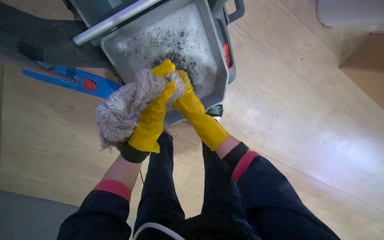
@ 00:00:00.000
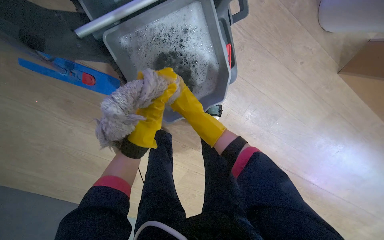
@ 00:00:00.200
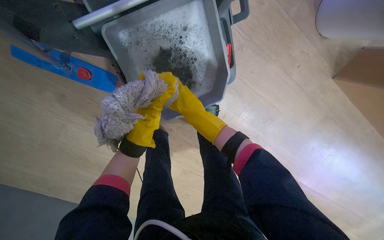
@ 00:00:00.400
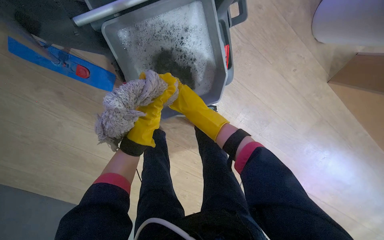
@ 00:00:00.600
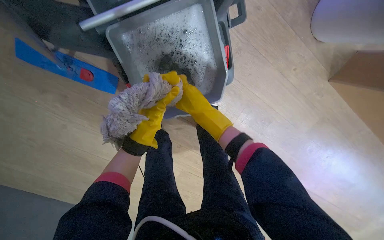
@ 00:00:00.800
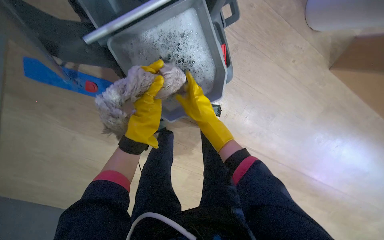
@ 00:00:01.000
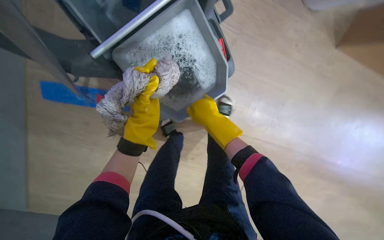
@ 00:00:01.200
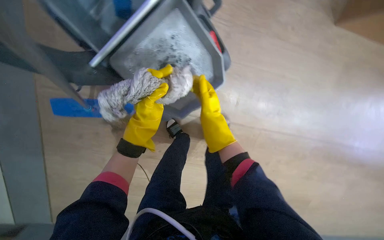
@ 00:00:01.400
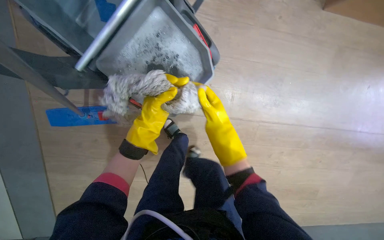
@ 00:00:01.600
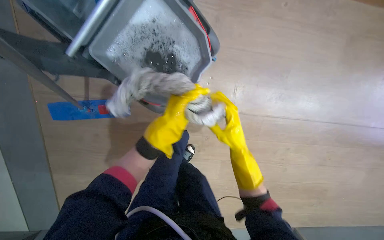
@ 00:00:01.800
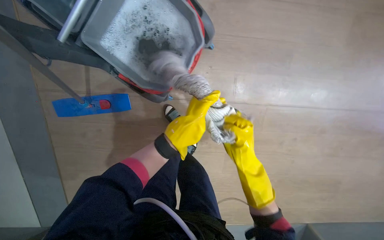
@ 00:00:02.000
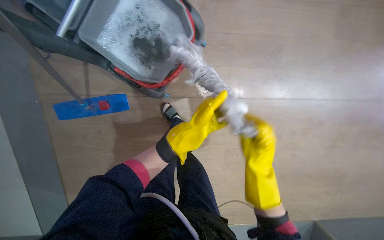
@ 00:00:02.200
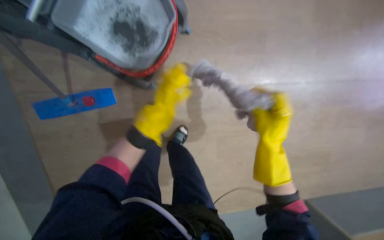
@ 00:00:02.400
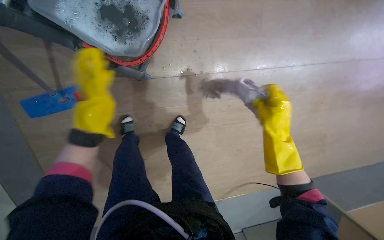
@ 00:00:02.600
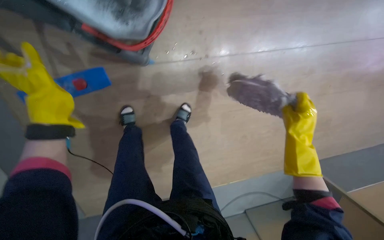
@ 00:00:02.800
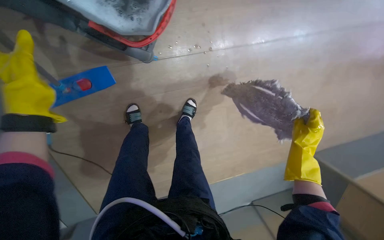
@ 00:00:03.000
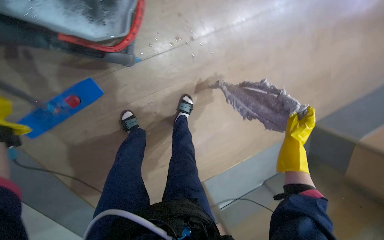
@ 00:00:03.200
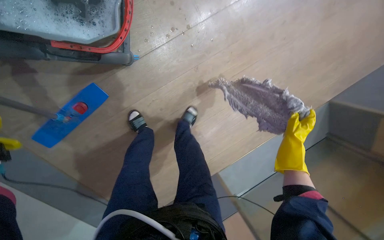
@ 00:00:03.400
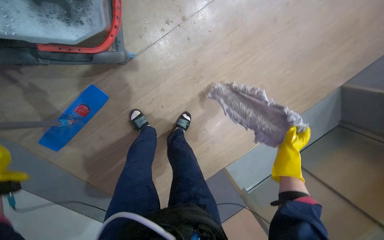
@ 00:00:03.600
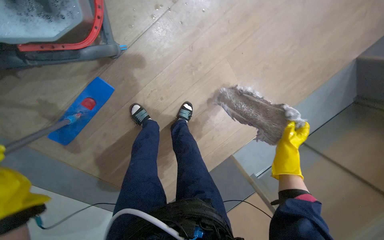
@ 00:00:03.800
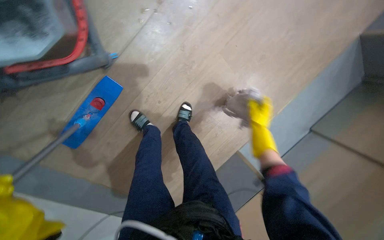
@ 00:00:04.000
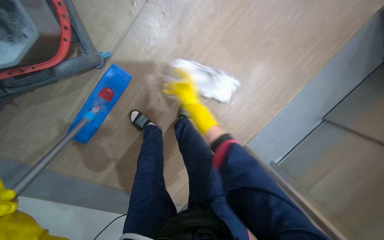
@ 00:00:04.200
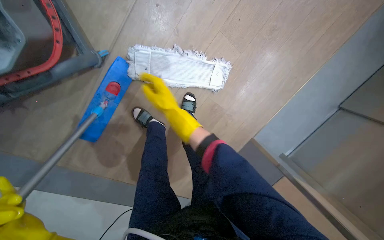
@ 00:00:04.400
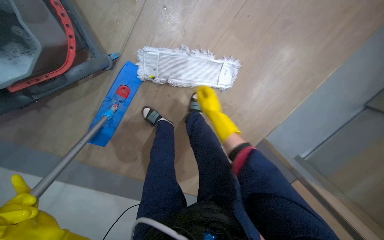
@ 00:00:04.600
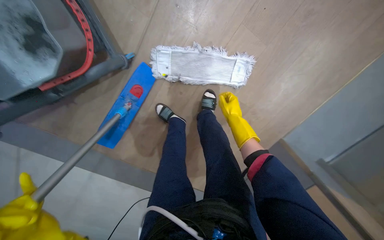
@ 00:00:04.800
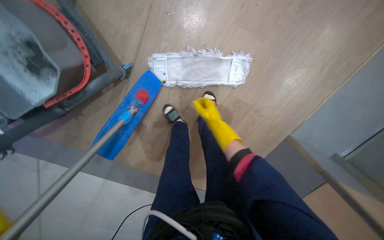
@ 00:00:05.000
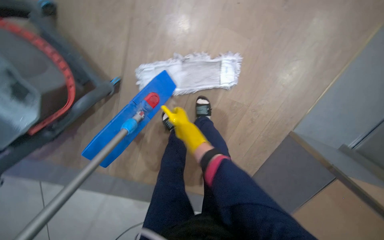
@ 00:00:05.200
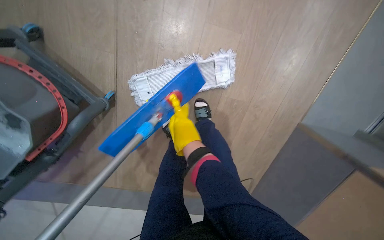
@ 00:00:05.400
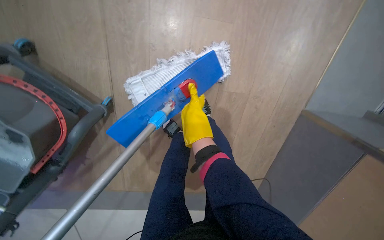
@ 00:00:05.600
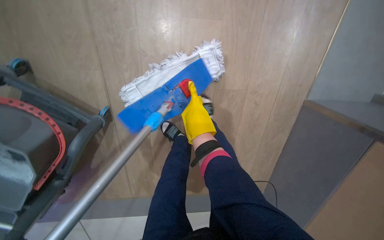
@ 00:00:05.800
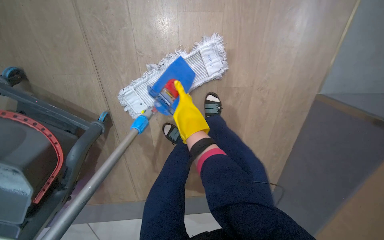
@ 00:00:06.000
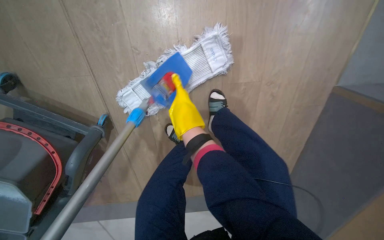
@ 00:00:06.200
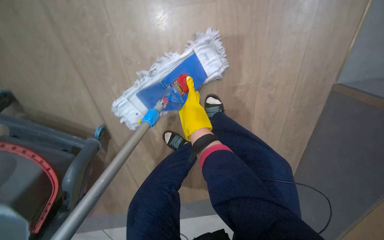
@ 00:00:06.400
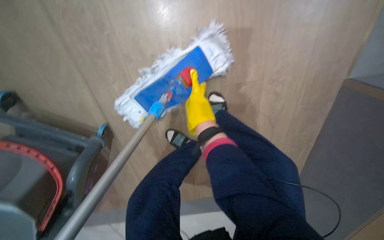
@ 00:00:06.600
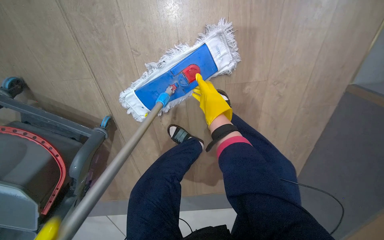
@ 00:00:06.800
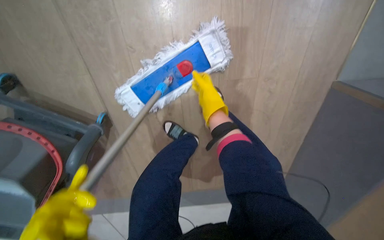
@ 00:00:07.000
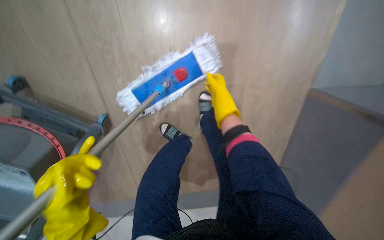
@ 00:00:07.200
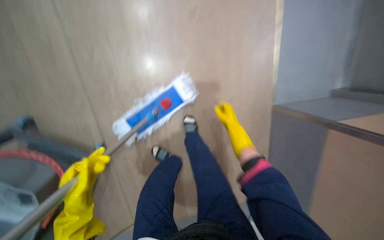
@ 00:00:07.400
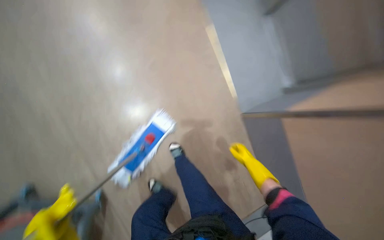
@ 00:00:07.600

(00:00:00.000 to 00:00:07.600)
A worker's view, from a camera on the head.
Job: preparing cleaning supplies.
The whole recording: Wringing and attaching mop head. The worker detaches the mop head, wrings it in the bucket, and reattaches it to the mop handle.
00:00:01.600 - 00:00:03.000: The right hand is displaced down the picture and to the right by some 50 cm.
00:00:03.000 - 00:00:04.600: The camera is aimed roughly 20 degrees further to the left. The wearer looks some 20 degrees further downward. The scene rotates counterclockwise by about 25 degrees. The right hand travels farther from the camera and to the left by roughly 35 cm.
00:00:04.600 - 00:00:06.000: The view pans to the left by approximately 20 degrees. The scene turns approximately 30 degrees counterclockwise in the picture. The right hand moves left and right over about 20 cm, changing direction 2 times.
00:00:06.000 - 00:00:07.600: The view tips upward by some 25 degrees.

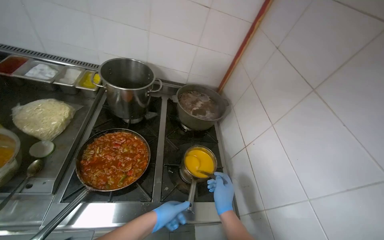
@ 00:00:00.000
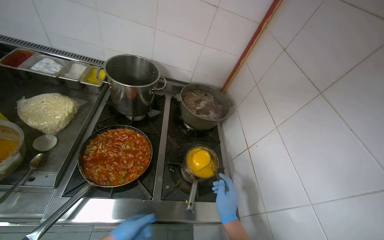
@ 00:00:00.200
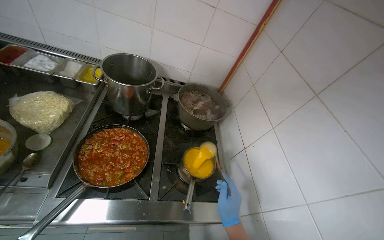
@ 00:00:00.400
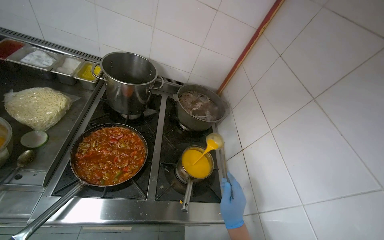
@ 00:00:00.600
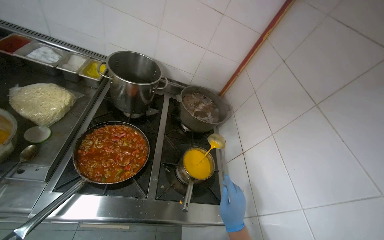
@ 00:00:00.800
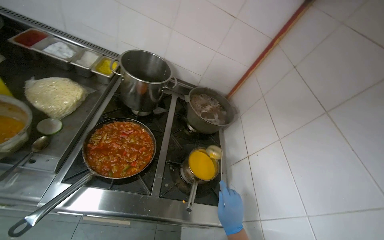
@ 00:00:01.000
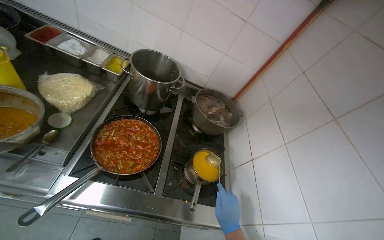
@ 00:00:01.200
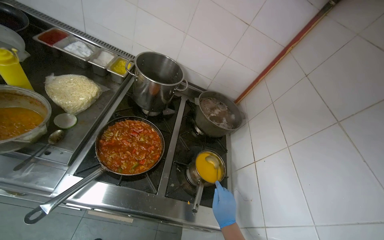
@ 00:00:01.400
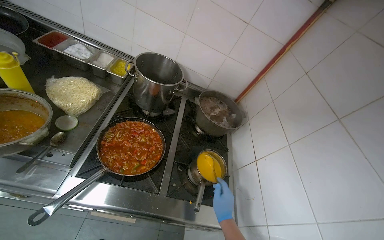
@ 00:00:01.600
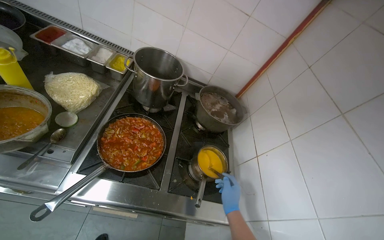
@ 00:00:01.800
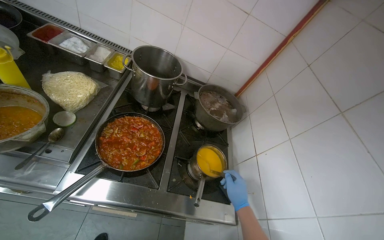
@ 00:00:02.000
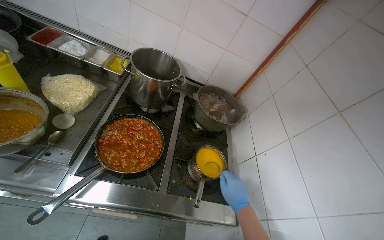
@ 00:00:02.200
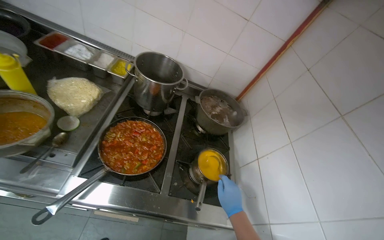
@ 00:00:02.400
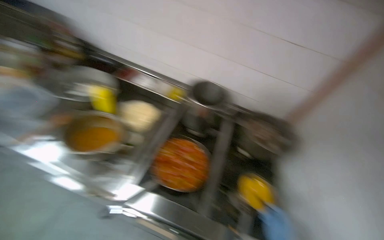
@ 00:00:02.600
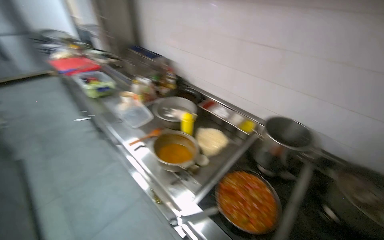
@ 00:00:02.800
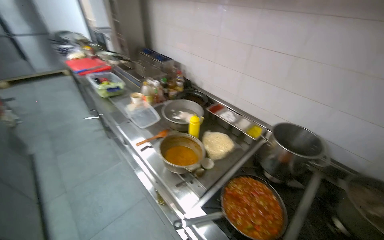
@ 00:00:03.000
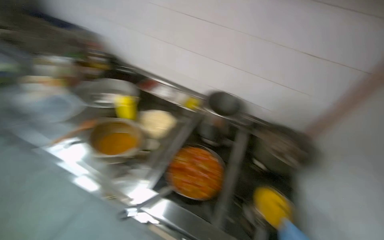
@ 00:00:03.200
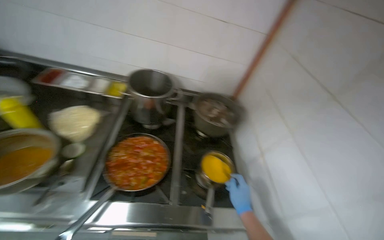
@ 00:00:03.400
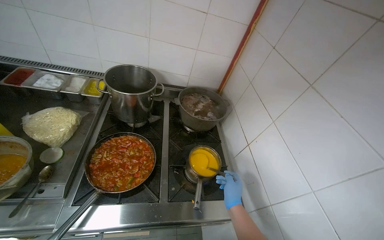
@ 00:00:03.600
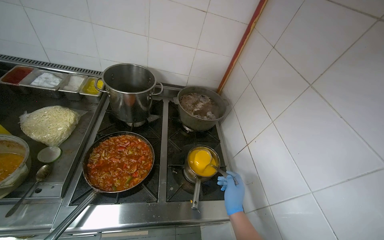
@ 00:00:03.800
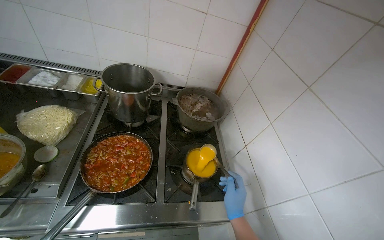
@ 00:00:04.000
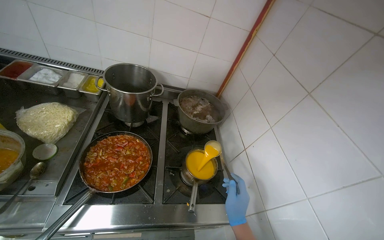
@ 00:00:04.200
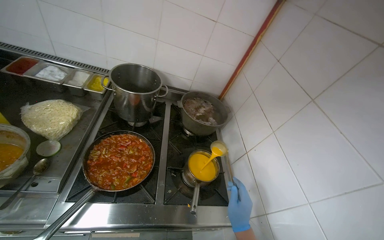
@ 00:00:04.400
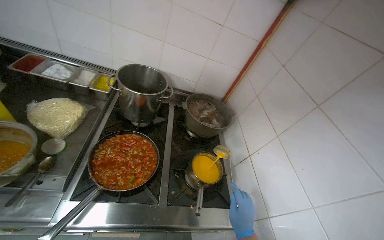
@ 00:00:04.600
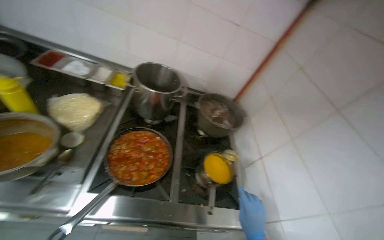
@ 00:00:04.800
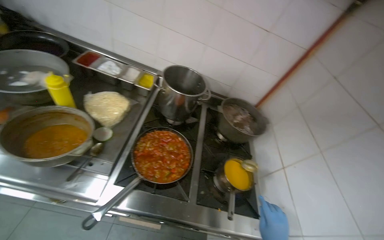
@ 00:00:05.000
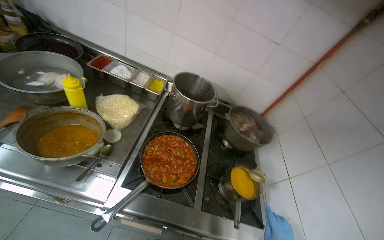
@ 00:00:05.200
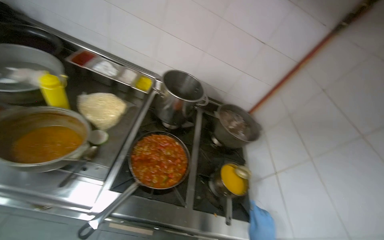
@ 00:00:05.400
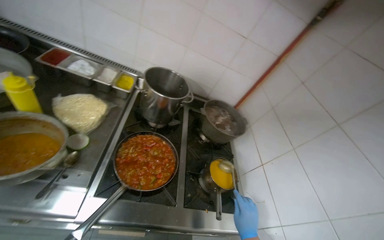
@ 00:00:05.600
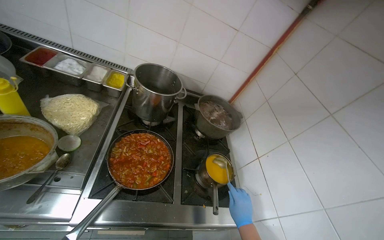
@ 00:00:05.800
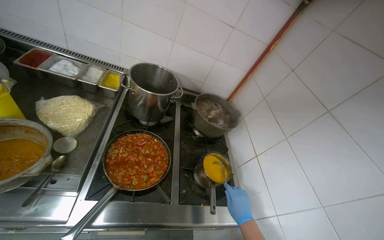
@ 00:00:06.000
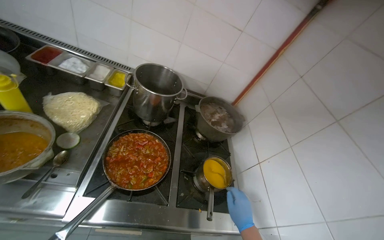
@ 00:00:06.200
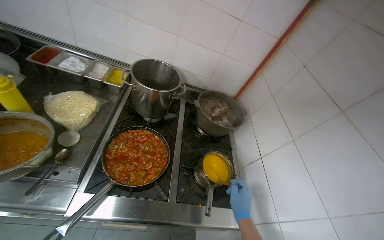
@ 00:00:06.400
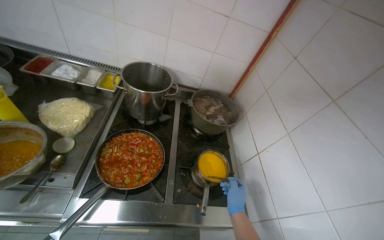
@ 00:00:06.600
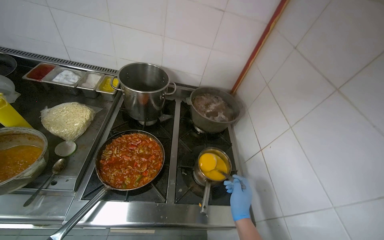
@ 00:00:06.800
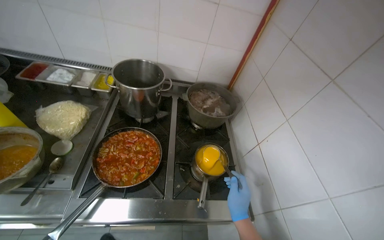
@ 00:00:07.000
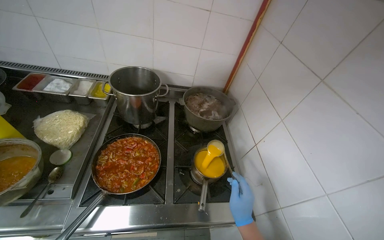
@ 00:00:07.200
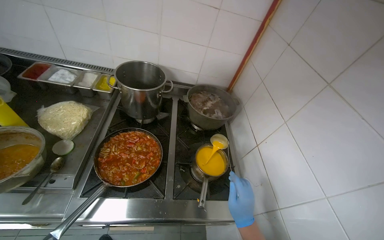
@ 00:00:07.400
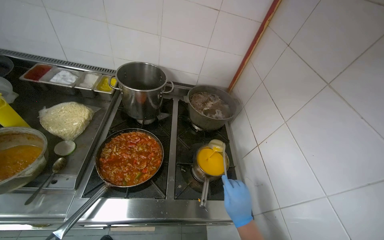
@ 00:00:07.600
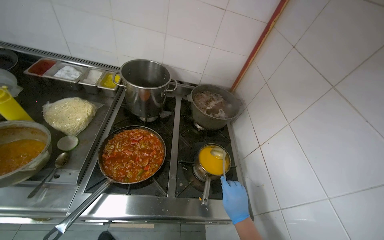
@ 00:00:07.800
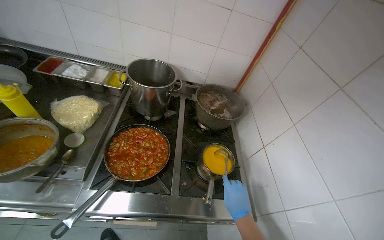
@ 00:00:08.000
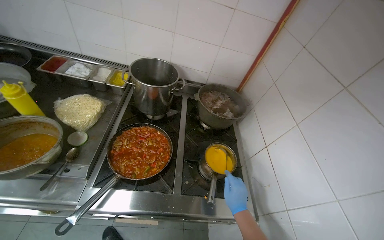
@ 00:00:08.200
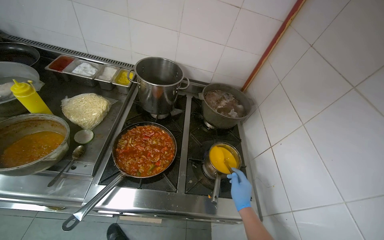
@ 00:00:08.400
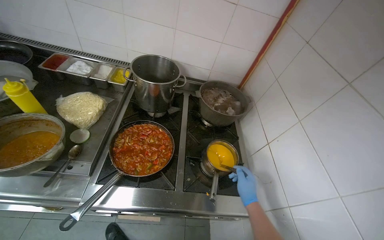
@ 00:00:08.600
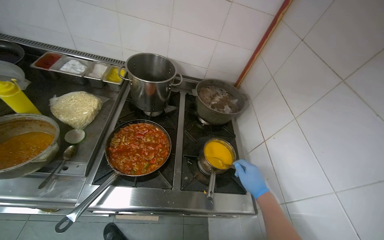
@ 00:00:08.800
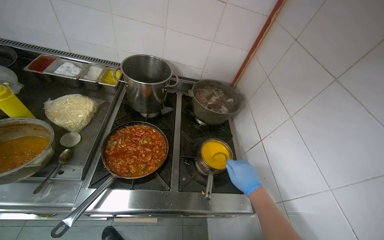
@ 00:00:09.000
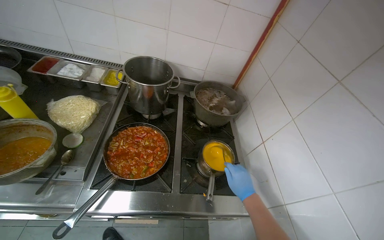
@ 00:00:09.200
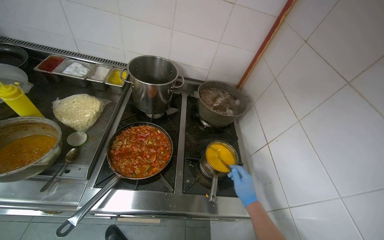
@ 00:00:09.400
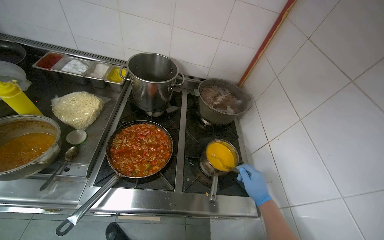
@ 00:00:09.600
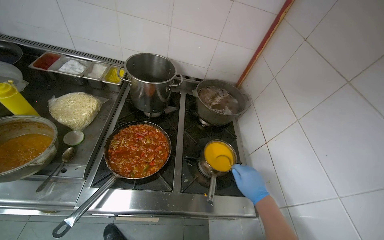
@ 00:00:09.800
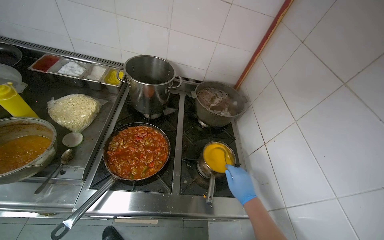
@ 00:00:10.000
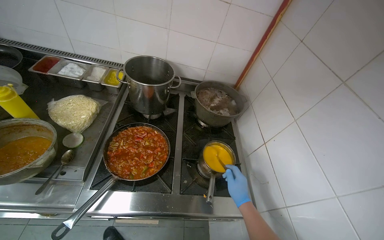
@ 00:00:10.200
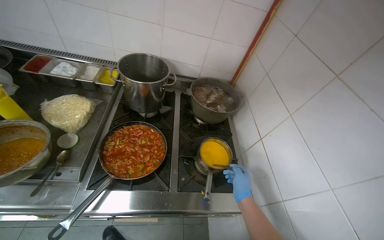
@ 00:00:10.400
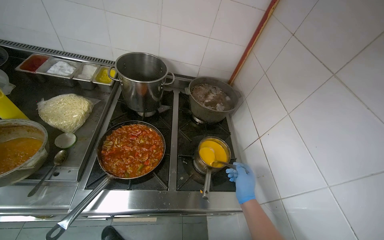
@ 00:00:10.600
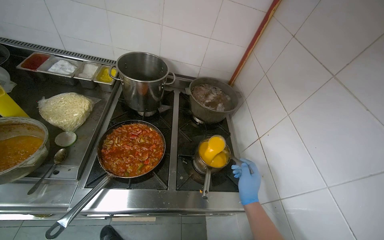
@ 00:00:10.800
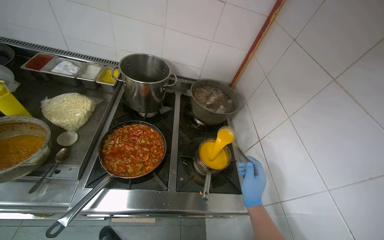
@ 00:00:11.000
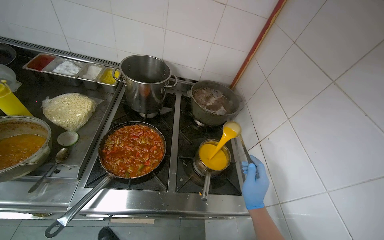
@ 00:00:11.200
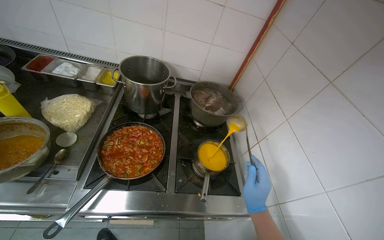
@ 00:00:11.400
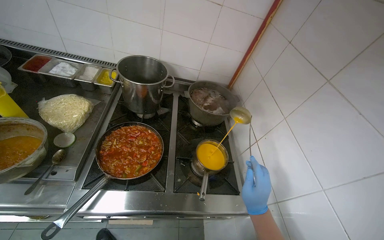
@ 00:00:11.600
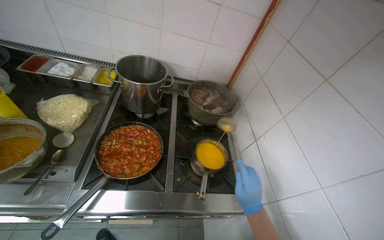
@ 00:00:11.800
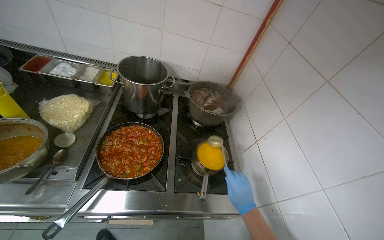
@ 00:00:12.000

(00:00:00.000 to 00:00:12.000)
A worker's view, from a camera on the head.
Job: preparing food.
The whole recording: Stirring meal. The worker stirs the meal.
00:00:01.600 - 00:00:03.000: The head rotates some 45 degrees to the left. The wearer looks some 15 degrees further upward.
00:00:03.000 - 00:00:04.400: The head rotates approximately 50 degrees to the right. The view tilts about 15 degrees downward.
